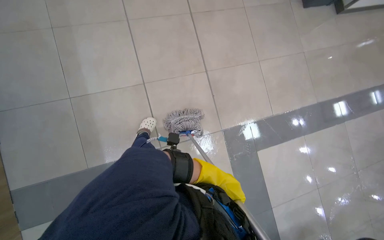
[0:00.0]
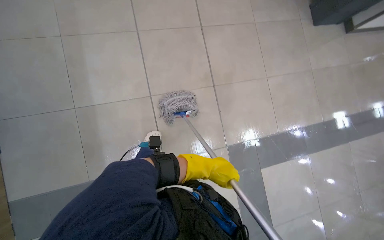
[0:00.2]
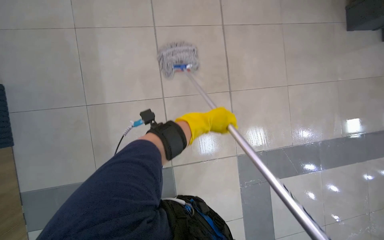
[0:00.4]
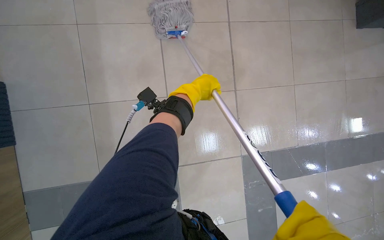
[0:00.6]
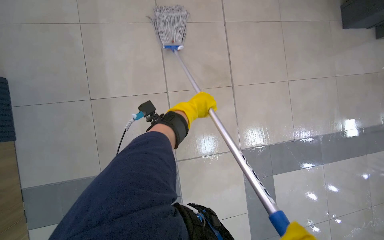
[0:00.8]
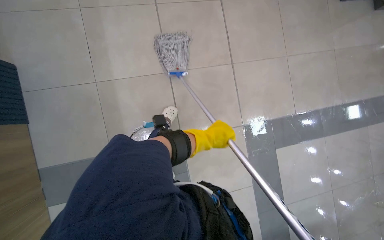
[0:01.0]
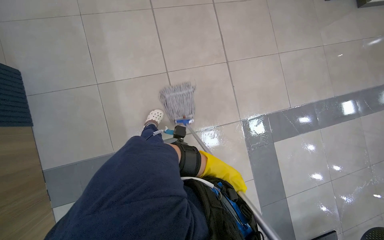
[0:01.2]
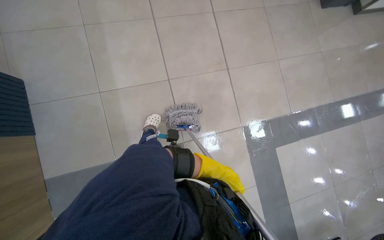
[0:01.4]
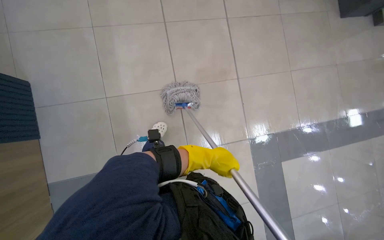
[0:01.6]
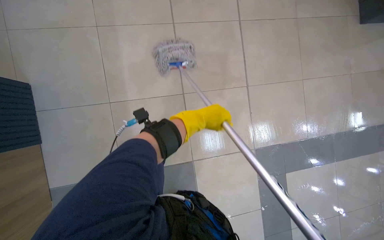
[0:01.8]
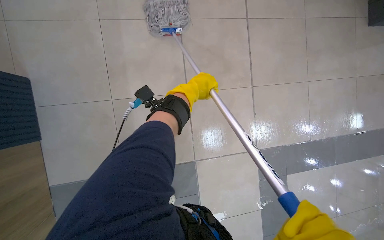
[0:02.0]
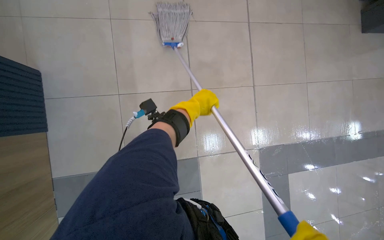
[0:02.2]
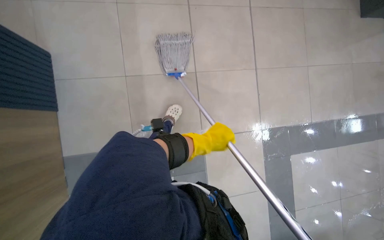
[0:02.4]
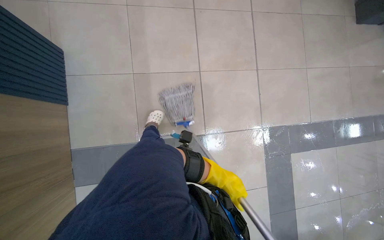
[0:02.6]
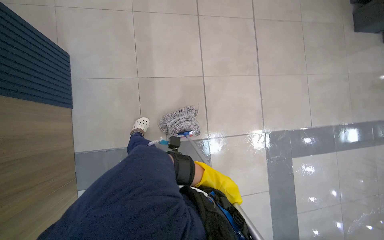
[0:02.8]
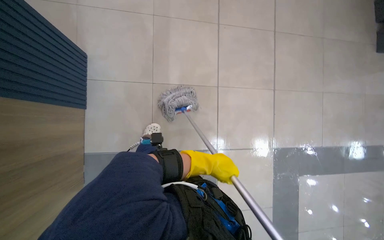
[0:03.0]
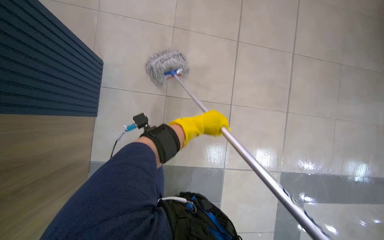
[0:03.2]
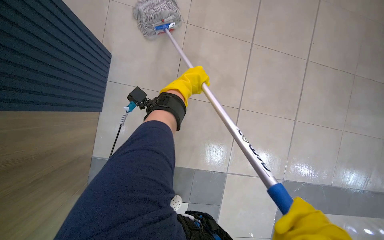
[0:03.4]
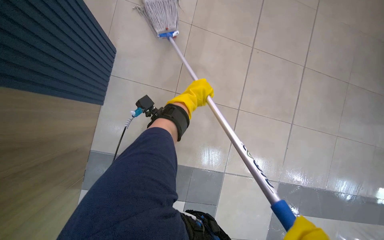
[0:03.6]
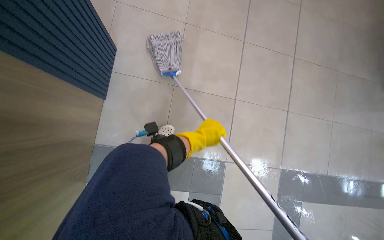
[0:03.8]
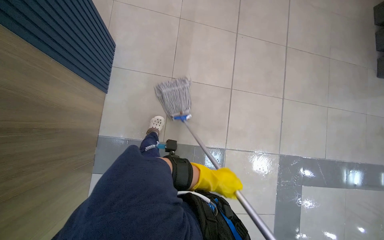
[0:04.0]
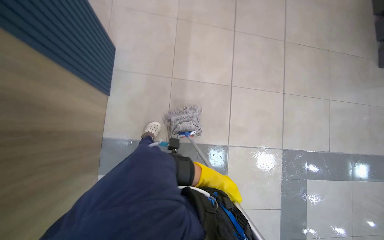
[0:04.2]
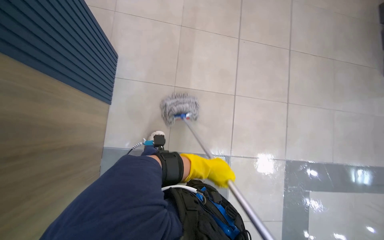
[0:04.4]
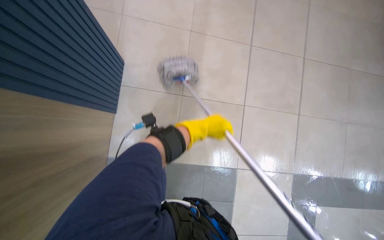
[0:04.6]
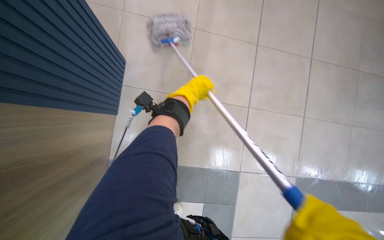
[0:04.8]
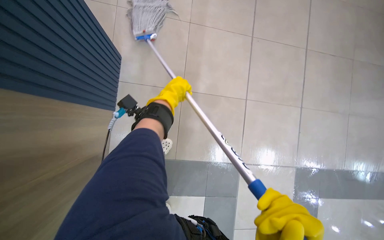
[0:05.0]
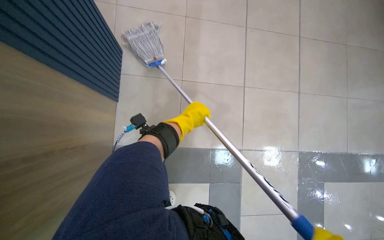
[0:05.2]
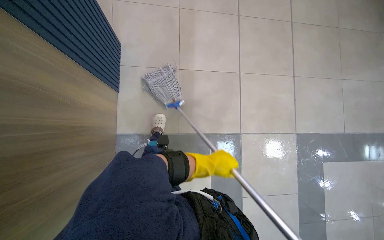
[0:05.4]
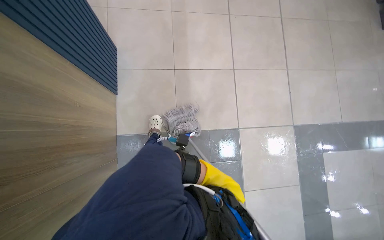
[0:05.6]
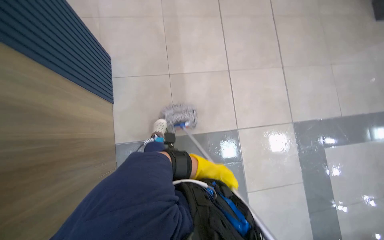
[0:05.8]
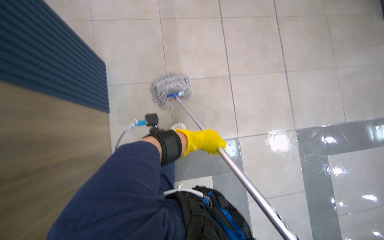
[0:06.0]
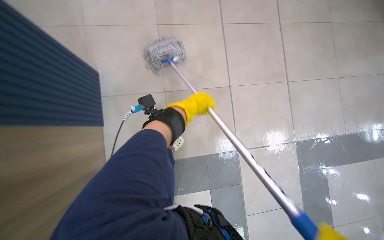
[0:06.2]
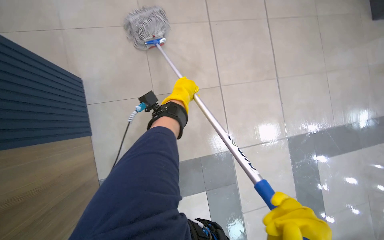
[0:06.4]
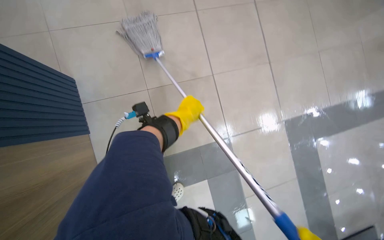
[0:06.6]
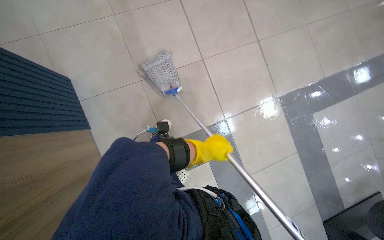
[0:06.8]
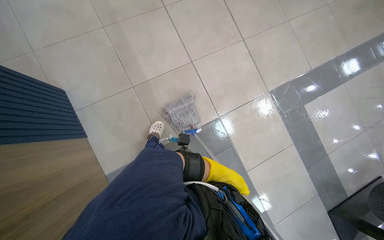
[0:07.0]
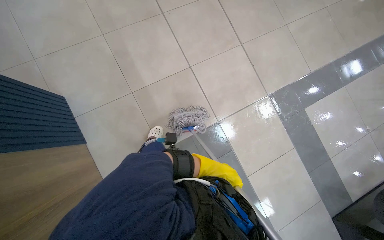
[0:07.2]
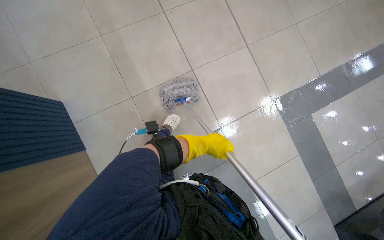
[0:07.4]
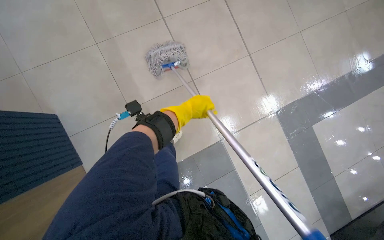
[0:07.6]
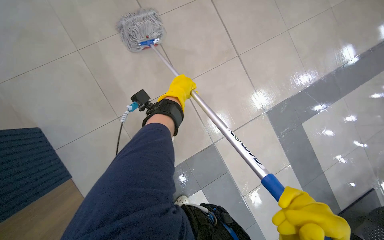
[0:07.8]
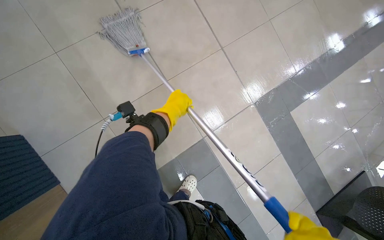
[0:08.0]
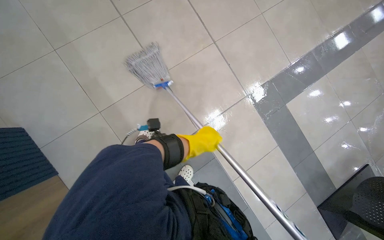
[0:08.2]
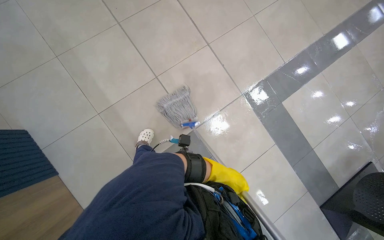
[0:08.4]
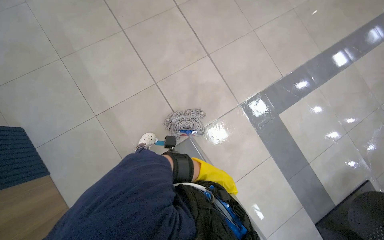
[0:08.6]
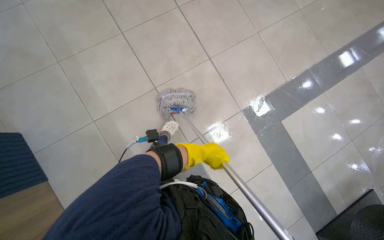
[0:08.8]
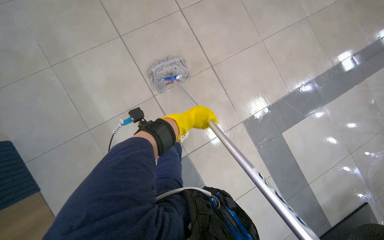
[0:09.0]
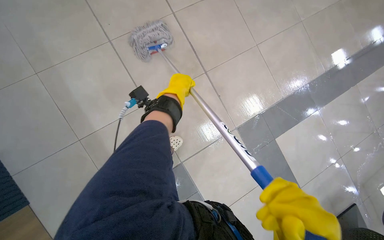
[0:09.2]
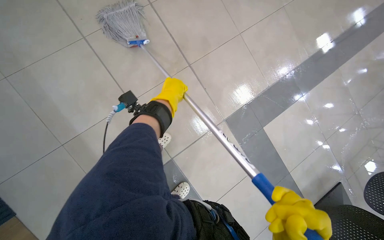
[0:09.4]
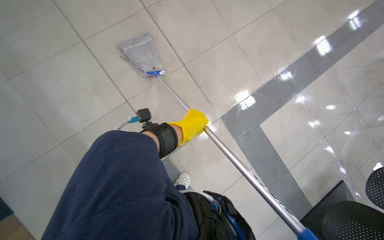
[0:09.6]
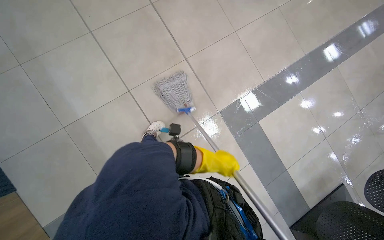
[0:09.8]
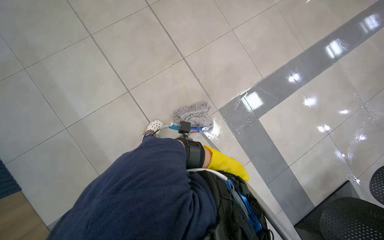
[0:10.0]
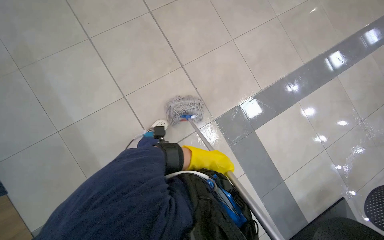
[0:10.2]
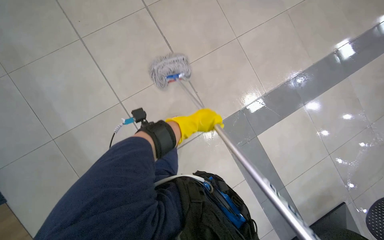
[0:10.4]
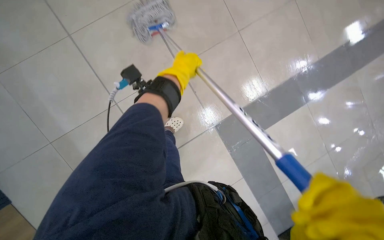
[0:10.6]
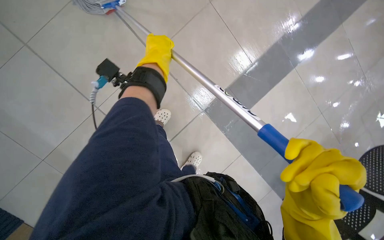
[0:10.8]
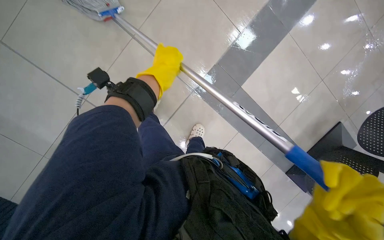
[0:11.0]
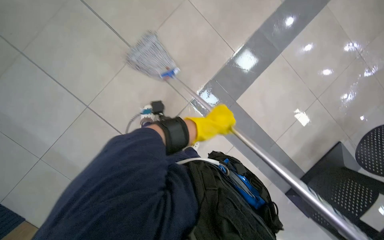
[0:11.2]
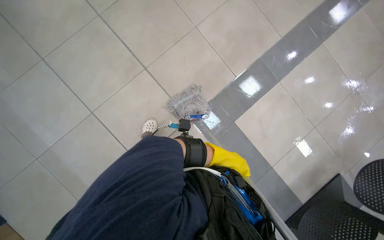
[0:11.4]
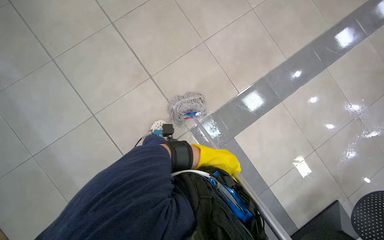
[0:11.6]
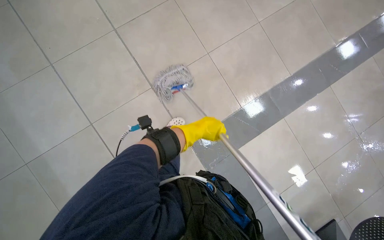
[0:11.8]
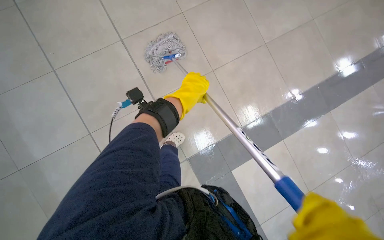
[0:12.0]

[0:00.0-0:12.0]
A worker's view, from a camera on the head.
Job: mopping floor.
The whole recording: Mopping cafeteria floor. The worker mops the tiled floor of the cafeteria with a string mop.
0:00.0 to 0:01.6: The left hand swings up and down the picture, some 35 cm each way, with 2 reversals.
0:03.0 to 0:04.4: The left hand moves up and down the picture over roughly 35 cm, changing direction 2 times.
0:04.4 to 0:06.0: The left hand moves up and down the picture over roughly 35 cm, changing direction 2 times.
0:06.0 to 0:07.6: The camera travels roughly 80 cm.
0:07.6 to 0:09.0: The left hand goes down the picture and returns, some 15 cm each way.
0:09.0 to 0:10.4: The left hand swings up and down the picture, about 30 cm each way, with 2 reversals.
0:10.4 to 0:12.0: The left hand moves up and down the picture over approximately 35 cm, changing direction 2 times.

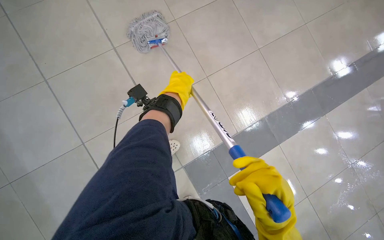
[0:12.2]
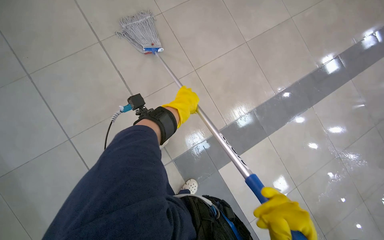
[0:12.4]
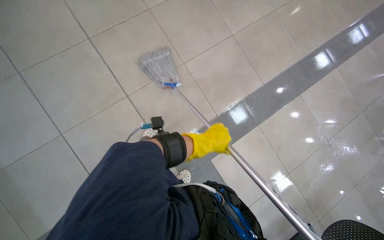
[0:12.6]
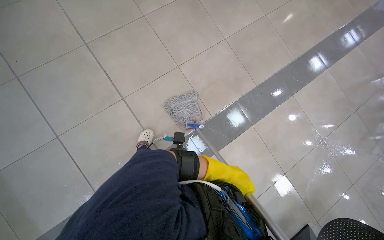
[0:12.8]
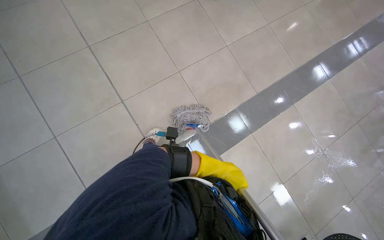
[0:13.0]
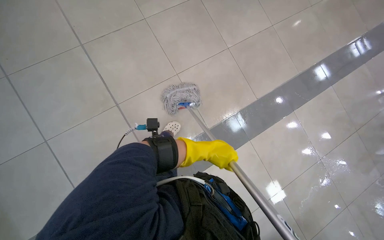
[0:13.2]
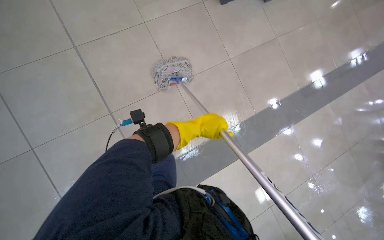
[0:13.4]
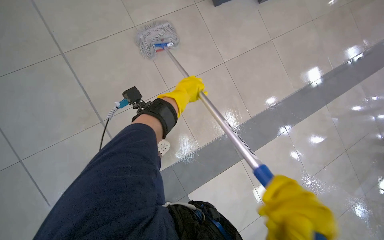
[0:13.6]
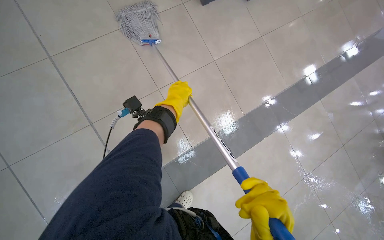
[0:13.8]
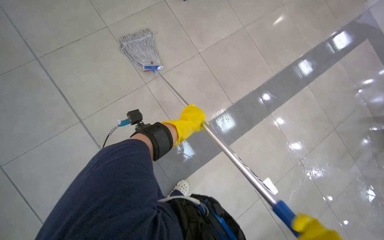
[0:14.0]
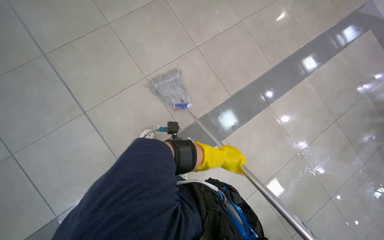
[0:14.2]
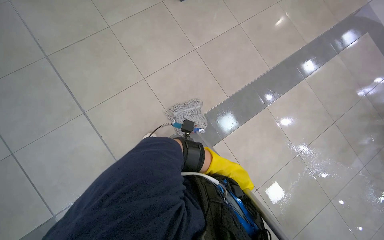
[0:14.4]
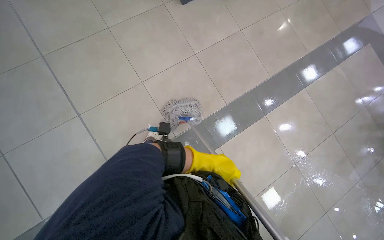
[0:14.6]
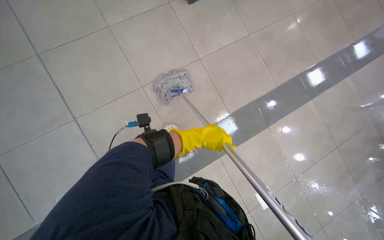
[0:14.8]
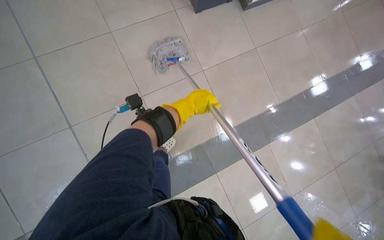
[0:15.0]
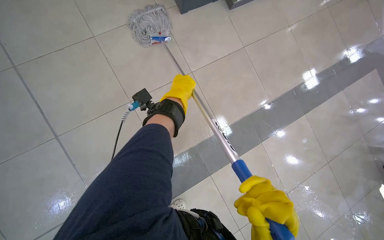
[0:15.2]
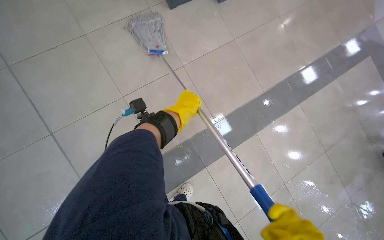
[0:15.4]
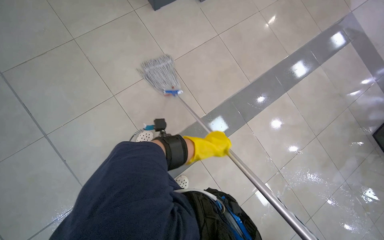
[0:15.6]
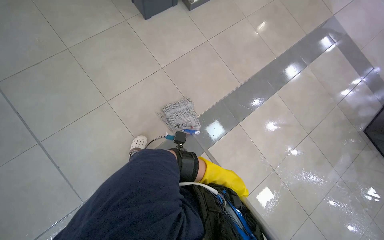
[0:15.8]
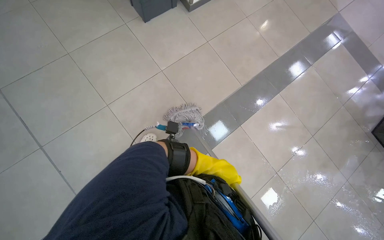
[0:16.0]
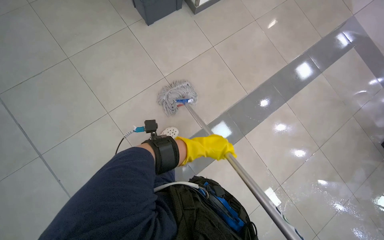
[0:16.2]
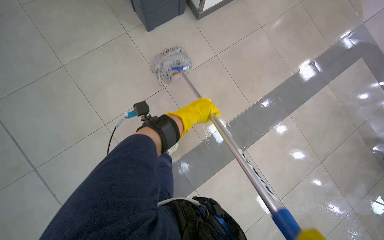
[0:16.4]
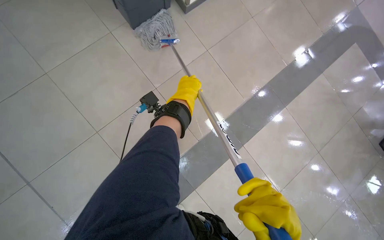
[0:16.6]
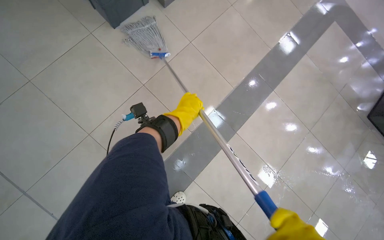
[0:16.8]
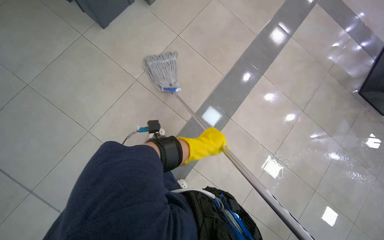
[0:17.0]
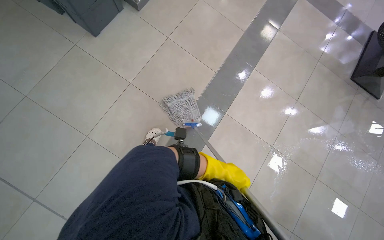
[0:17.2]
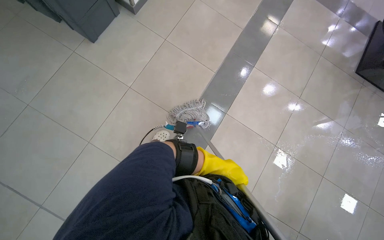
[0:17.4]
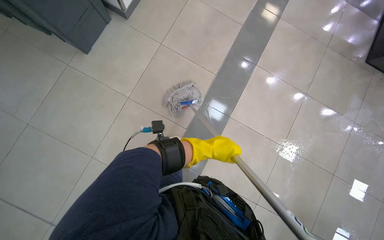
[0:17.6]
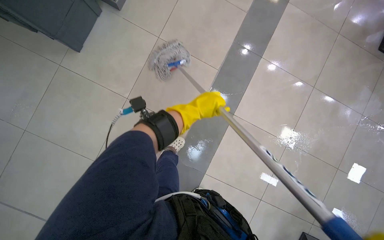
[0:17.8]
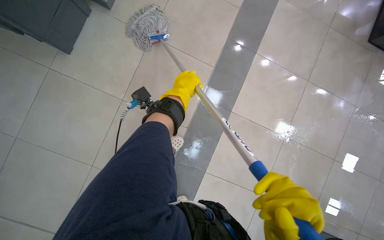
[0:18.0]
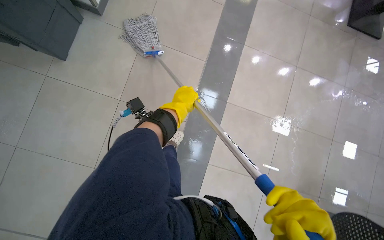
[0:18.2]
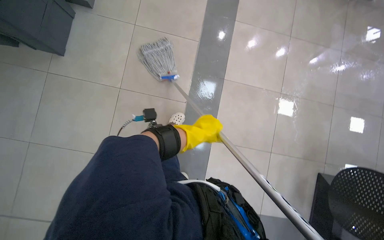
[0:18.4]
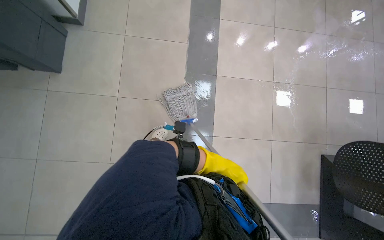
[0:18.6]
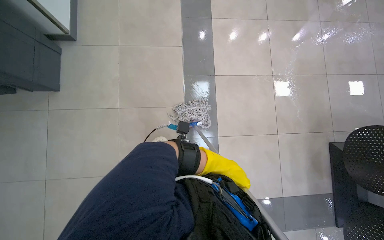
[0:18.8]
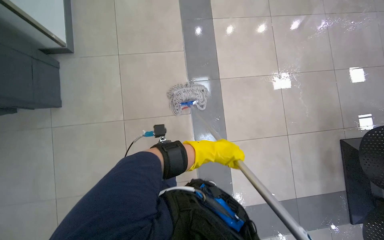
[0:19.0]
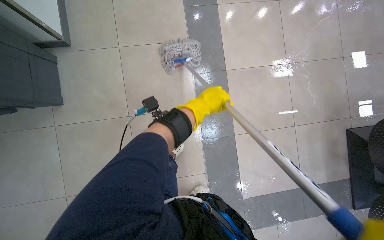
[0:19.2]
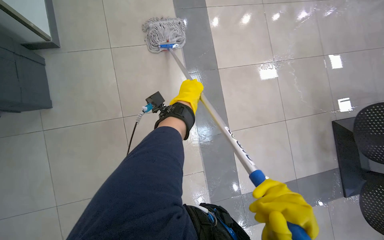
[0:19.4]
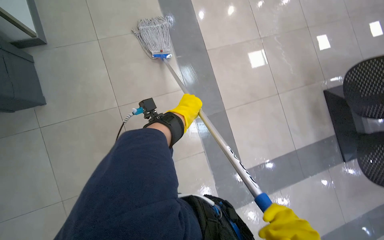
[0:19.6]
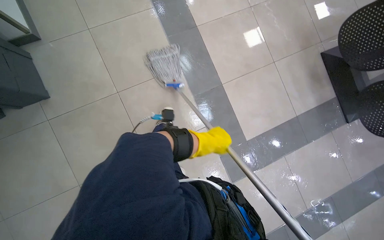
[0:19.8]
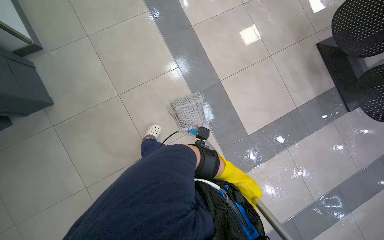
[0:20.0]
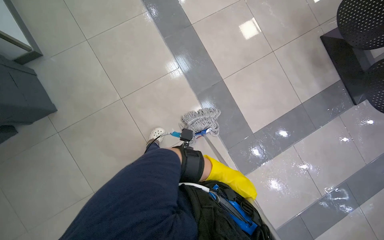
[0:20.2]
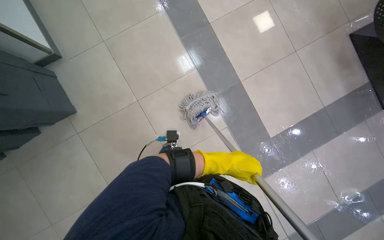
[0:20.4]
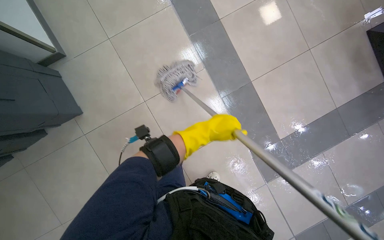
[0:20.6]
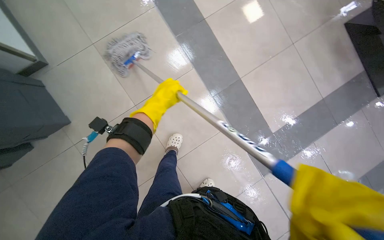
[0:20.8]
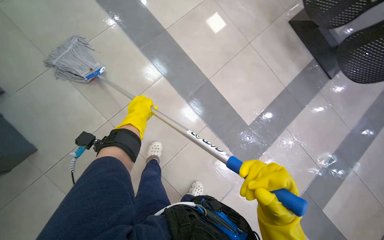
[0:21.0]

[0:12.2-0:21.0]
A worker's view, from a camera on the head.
Job: mopping floor.
The whole recording: Mopping cafeteria floor. The worker mops the tiled floor of the cafeteria with a string mop.
0:12.2 to 0:13.6: The left hand moves some 50 cm down the picture and comes back.
0:13.6 to 0:15.2: The left hand goes down the picture and returns, some 50 cm each way.
0:15.2 to 0:16.6: The left hand travels down the picture and back again, roughly 40 cm each way.
0:16.6 to 0:18.0: Everything in view rotates approximately 25 degrees counterclockwise. The left hand moves approximately 40 cm down the picture and comes back.
0:18.0 to 0:19.6: The scene turns about 40 degrees counterclockwise in the picture.
0:19.6 to 0:21.0: The scene turns approximately 25 degrees counterclockwise in the picture. The left hand shifts roughly 15 cm to the left.
